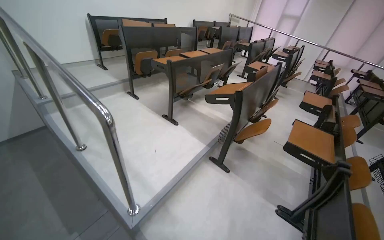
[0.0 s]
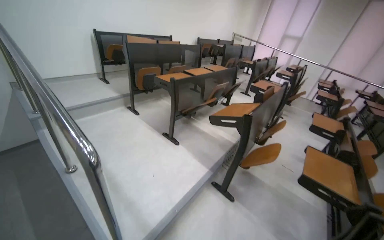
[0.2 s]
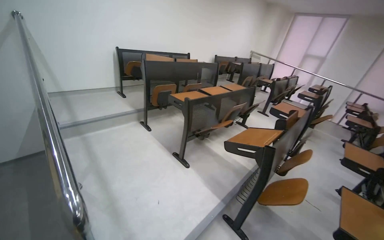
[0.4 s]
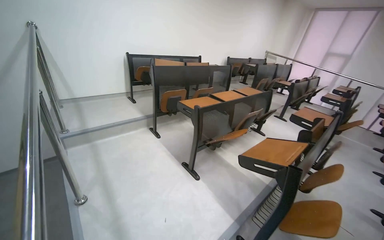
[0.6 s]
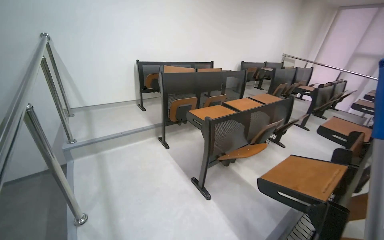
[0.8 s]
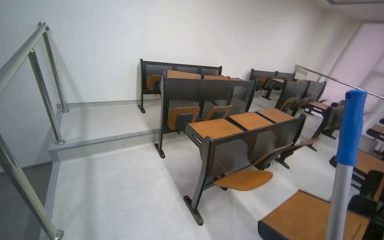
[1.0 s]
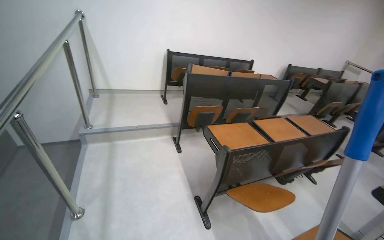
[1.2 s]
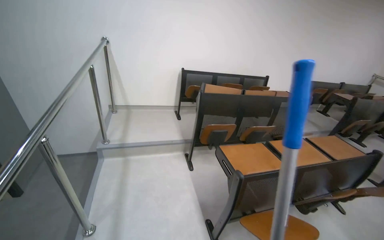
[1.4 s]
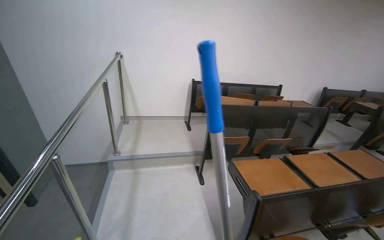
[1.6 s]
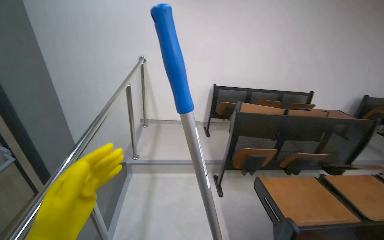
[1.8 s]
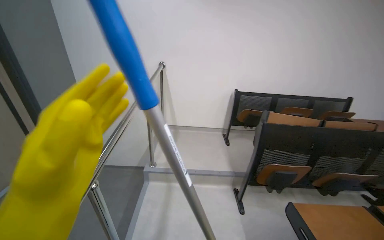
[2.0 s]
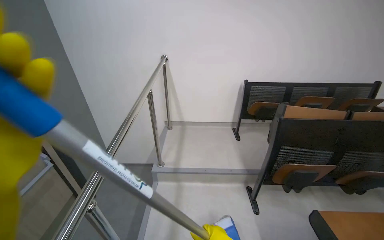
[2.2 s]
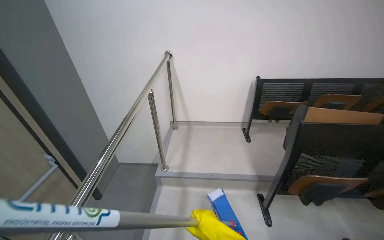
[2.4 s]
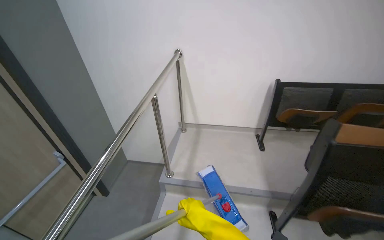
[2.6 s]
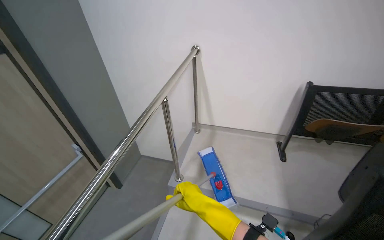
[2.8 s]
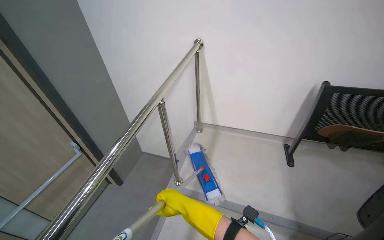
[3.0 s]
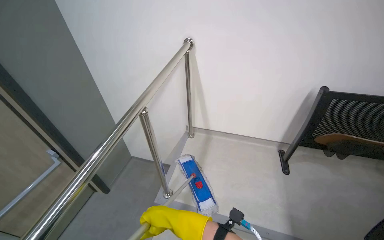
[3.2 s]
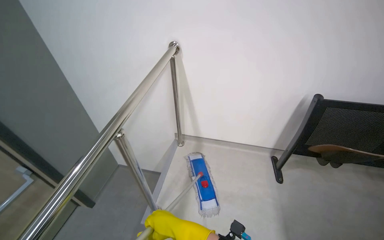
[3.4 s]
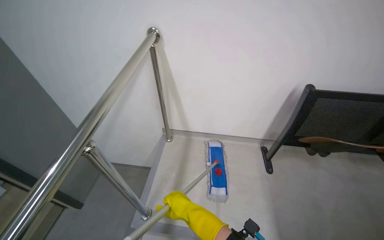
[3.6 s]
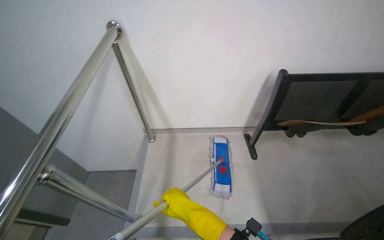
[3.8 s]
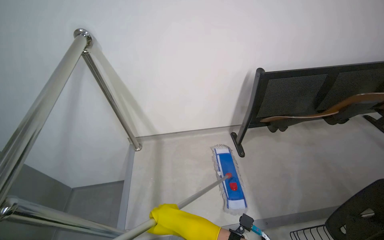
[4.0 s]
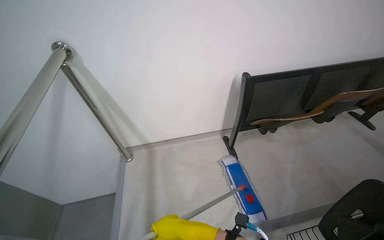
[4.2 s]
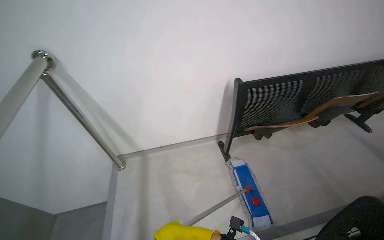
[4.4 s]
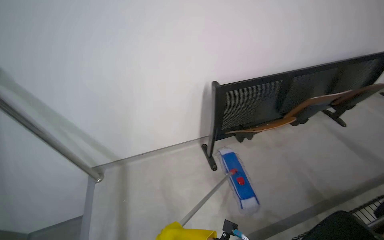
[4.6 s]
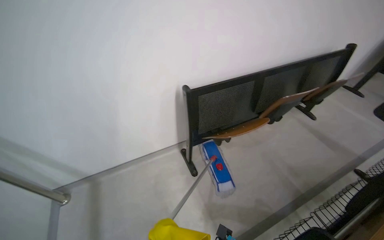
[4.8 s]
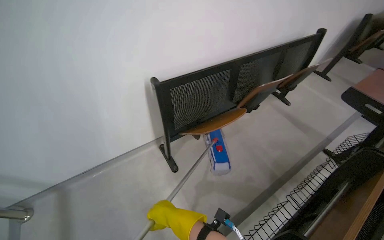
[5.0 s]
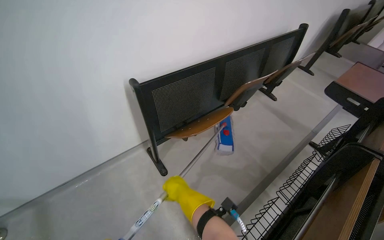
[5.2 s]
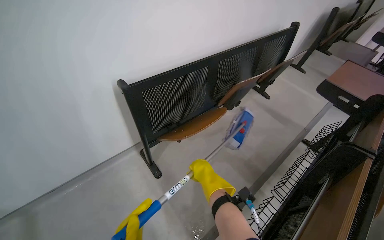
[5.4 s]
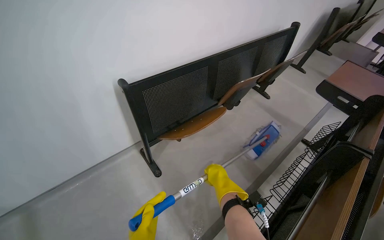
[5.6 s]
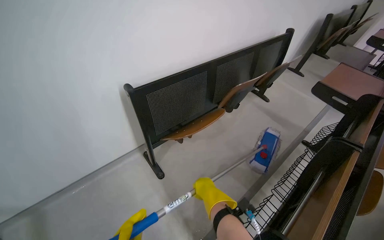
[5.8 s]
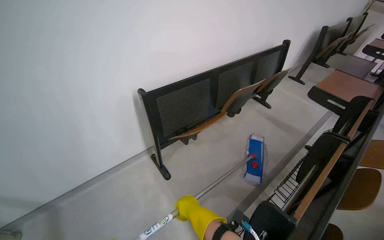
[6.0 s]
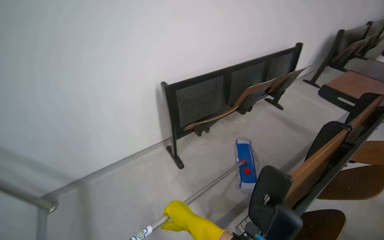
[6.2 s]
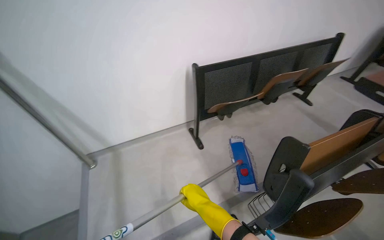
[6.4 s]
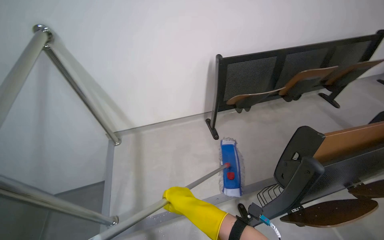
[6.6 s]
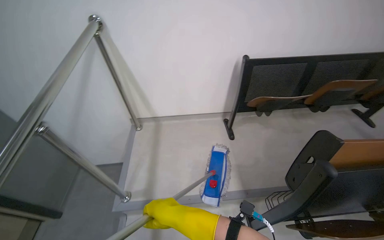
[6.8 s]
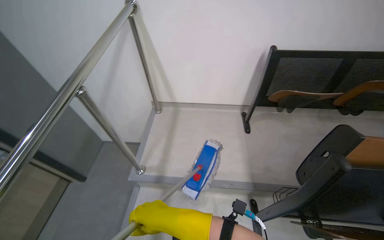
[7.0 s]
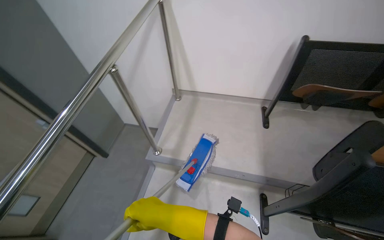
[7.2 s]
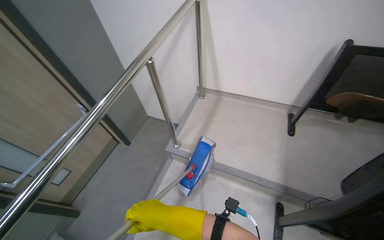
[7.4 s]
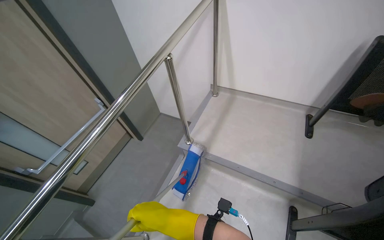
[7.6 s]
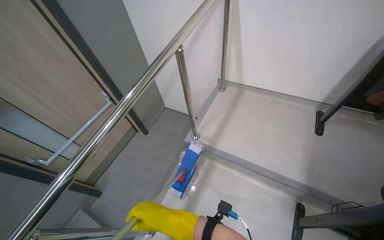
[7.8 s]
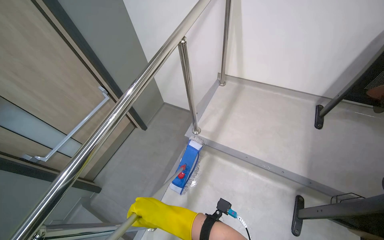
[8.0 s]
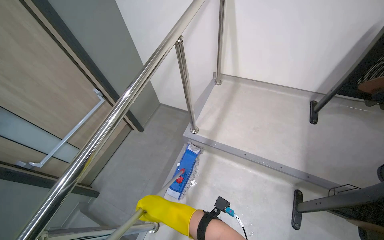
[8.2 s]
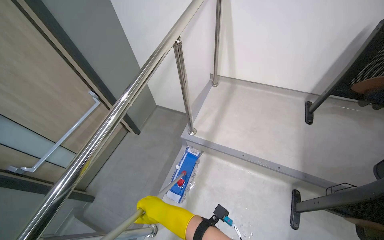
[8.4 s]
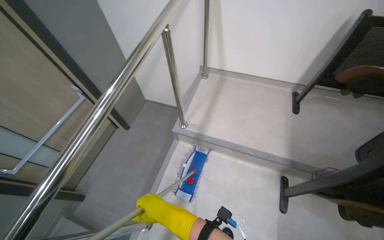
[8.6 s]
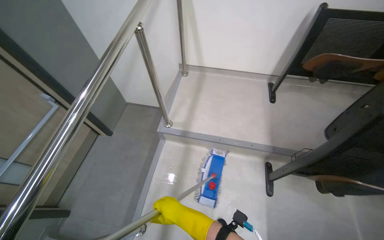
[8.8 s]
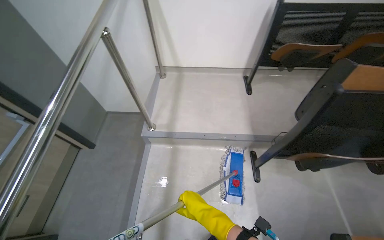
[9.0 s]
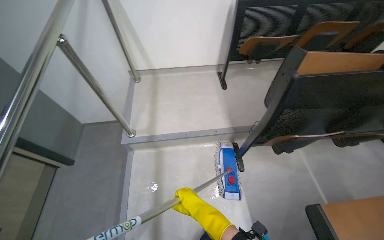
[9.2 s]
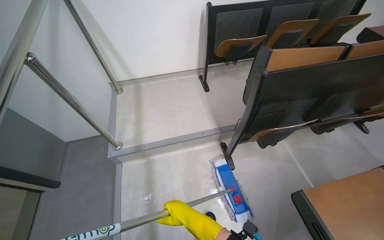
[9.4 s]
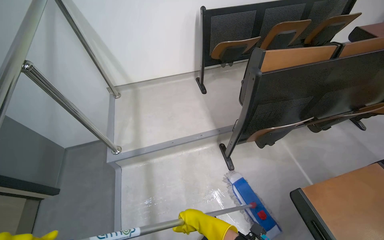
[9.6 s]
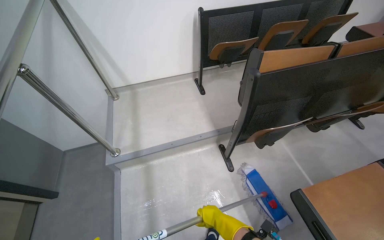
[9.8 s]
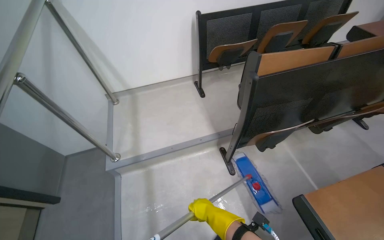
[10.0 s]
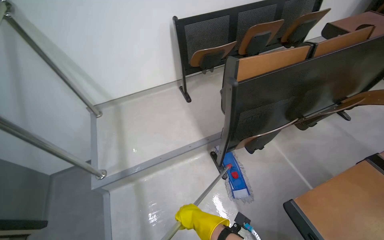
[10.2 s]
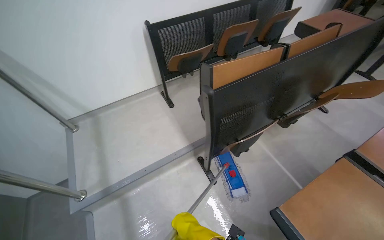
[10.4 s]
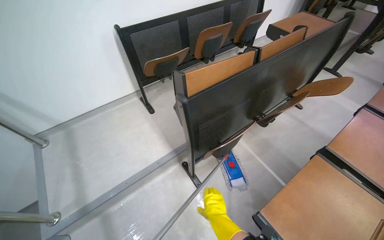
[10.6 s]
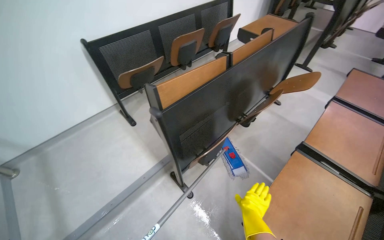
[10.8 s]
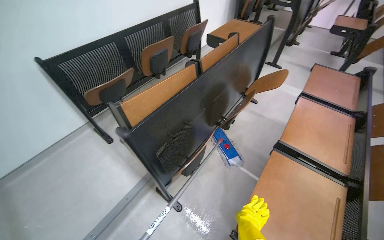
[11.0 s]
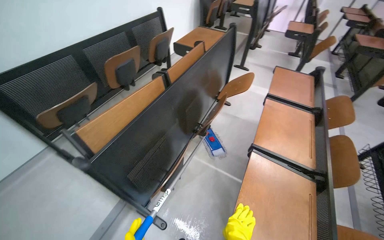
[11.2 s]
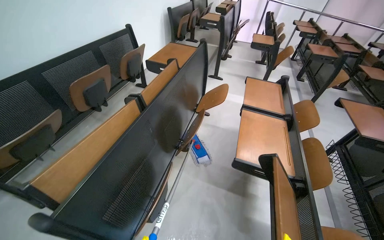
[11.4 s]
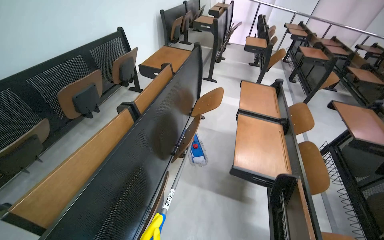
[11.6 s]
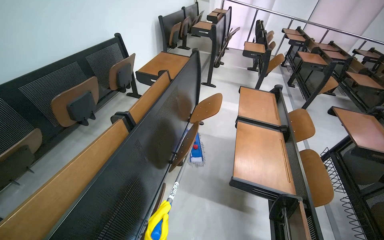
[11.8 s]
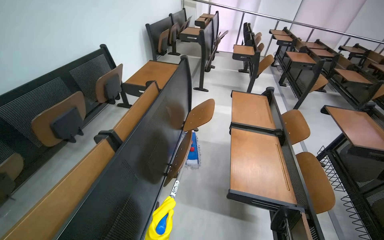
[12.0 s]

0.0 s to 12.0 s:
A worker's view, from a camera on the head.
Job: mopping floor.
The whole recording: Mopping lecture hall floor. The worker mops the floor of the lecture hall, moving the mop through the aisles between seats.
0.0 to 1.6 s: The camera is carried roughly 1 m. The head rotates some 40 degrees to the left. The camera pitches upward, by approximately 15 degrees.
1.6 to 3.0 s: The head travels about 90 cm. The camera sweeps to the left, by approximately 30 degrees.
3.0 to 4.4 s: The wearer moves some 50 cm. The head turns to the right by roughly 30 degrees.
4.4 to 6.0 s: The wearer's head swings roughly 25 degrees to the right.
6.0 to 7.6 s: The camera is carried approximately 70 cm. The head rotates roughly 65 degrees to the left.
7.6 to 9.0 s: The wearer's head swings approximately 25 degrees to the right. The right hand moves to the right, about 10 cm.
9.0 to 10.4 s: The head turns to the right by roughly 30 degrees.
10.4 to 12.0 s: The camera is carried some 50 cm. The head rotates some 50 degrees to the right.

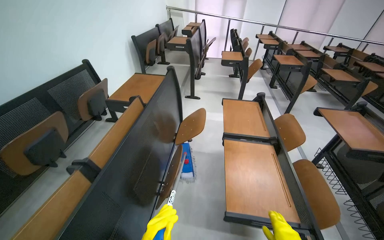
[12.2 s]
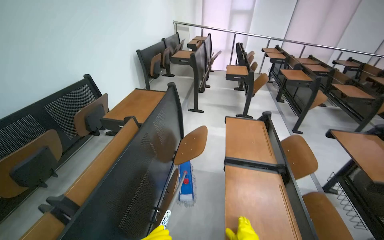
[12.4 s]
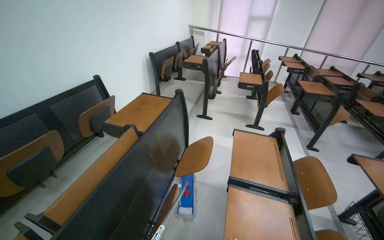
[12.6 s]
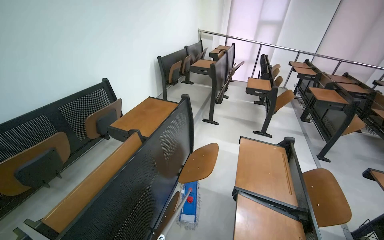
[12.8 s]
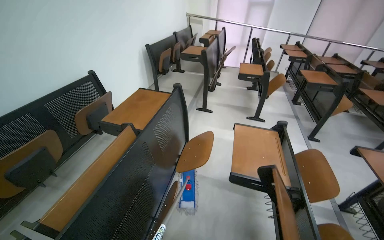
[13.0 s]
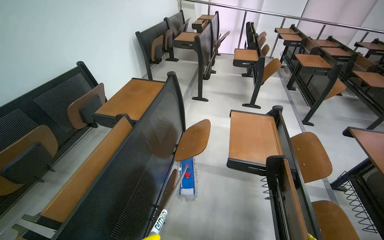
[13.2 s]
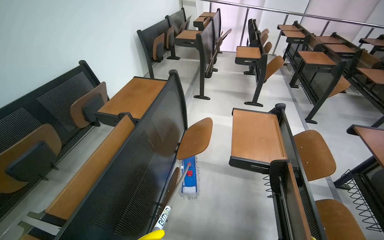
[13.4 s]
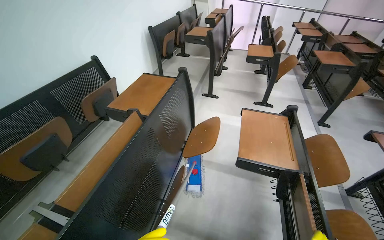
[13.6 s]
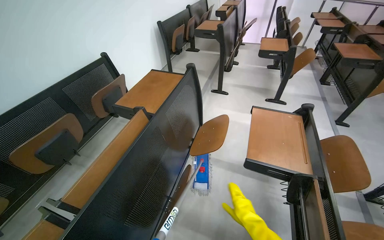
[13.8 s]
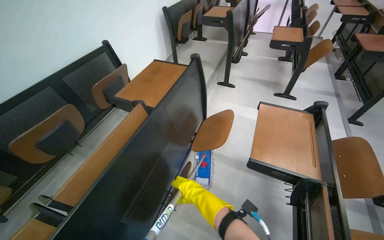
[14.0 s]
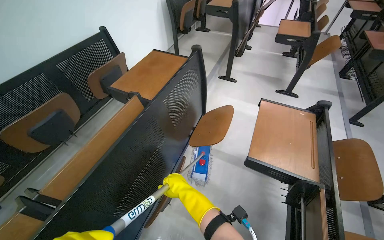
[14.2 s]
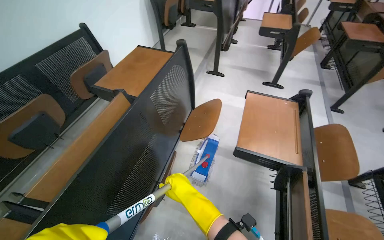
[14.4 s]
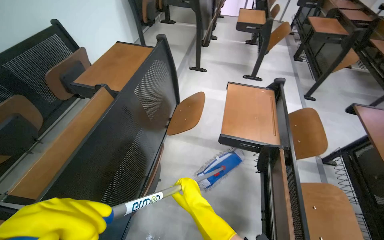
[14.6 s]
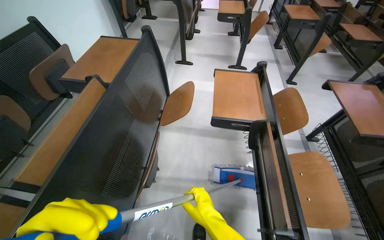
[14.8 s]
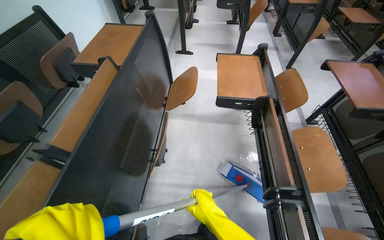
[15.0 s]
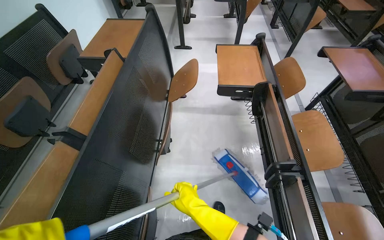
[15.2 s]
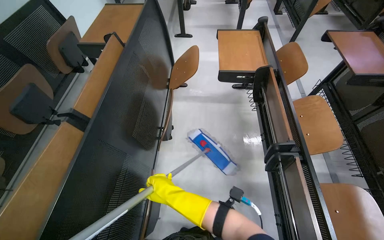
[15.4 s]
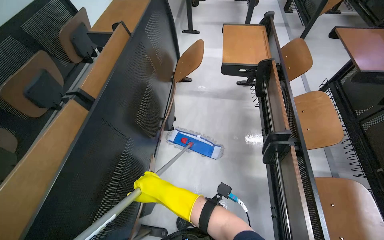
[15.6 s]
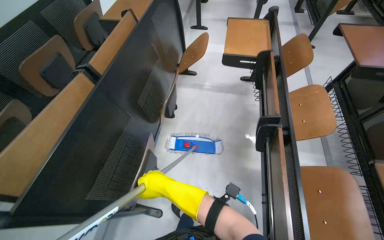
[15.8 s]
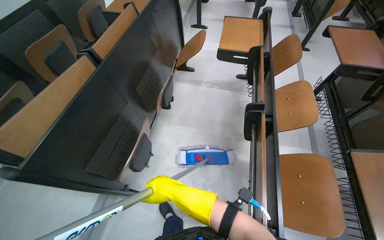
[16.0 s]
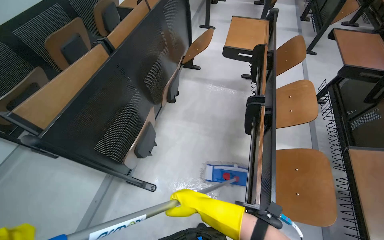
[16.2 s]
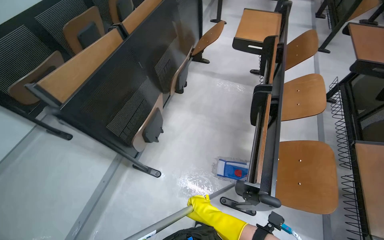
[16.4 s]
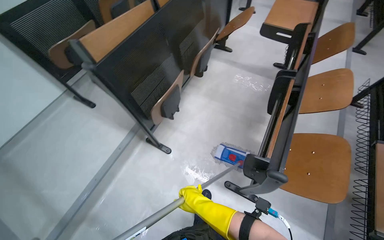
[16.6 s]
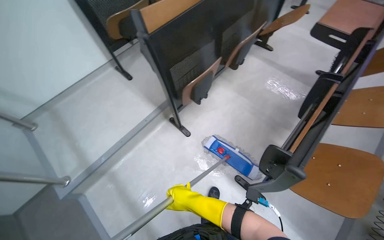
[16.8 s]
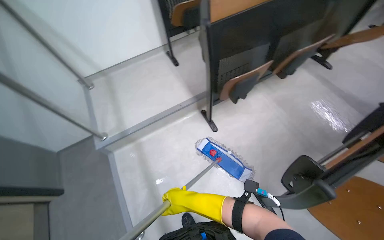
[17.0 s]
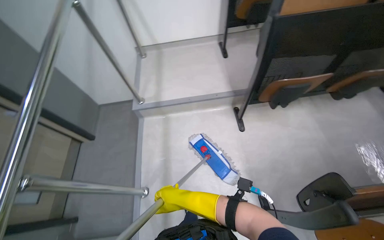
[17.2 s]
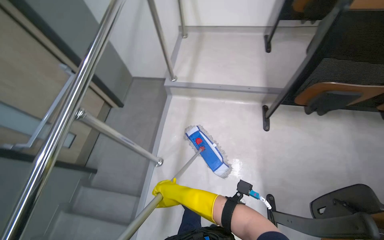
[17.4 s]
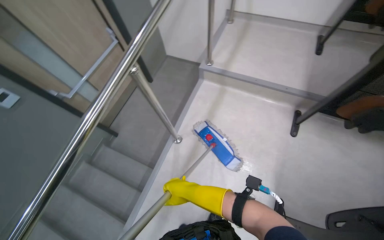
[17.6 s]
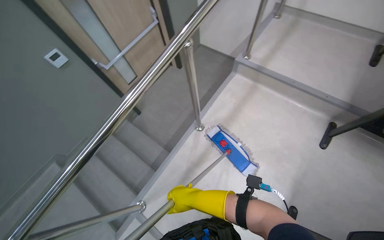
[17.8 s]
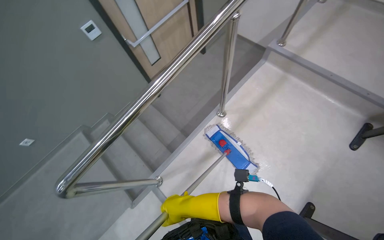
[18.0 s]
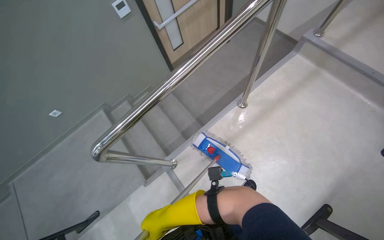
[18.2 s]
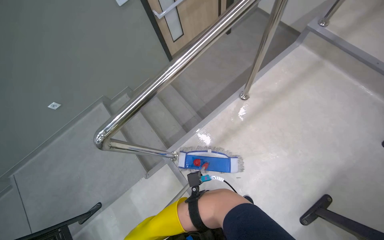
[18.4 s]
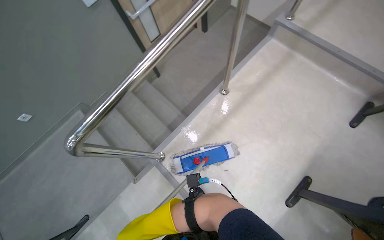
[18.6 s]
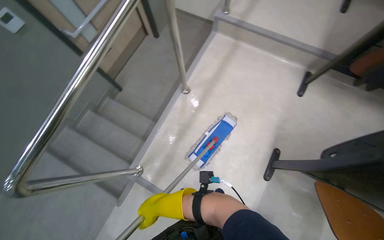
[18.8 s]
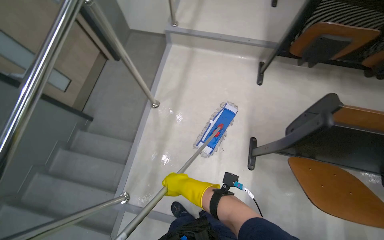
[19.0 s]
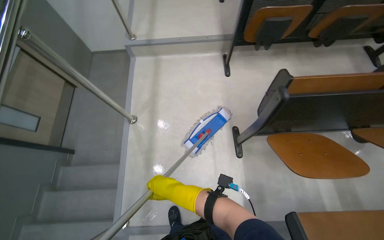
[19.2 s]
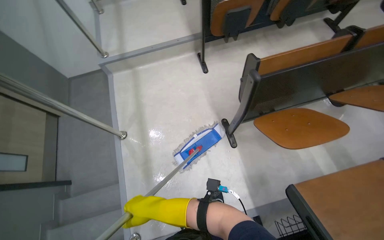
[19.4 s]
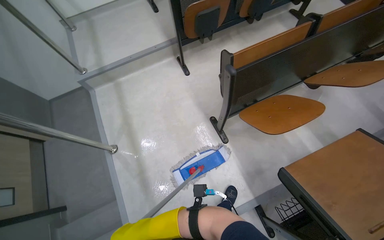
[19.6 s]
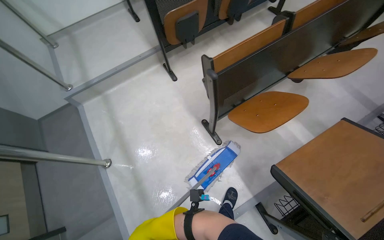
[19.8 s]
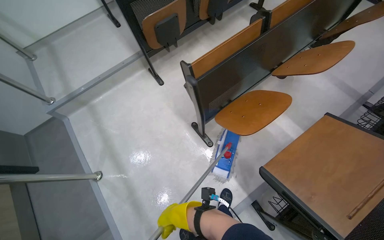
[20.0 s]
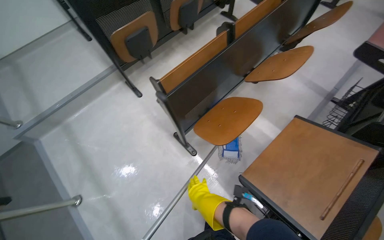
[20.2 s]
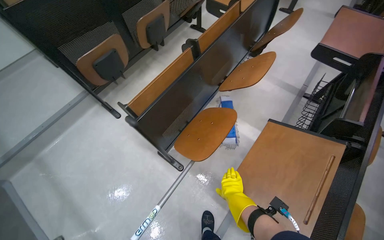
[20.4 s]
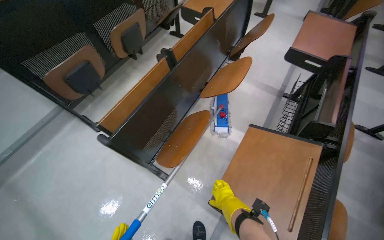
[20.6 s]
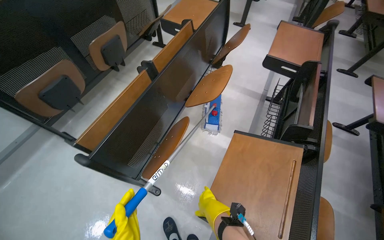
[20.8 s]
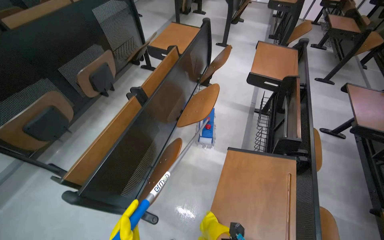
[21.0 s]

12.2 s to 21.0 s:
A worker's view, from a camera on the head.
Job: mopping floor.
The whole recording: Mopping lecture hall floor. The worker mops the floor of the lecture hall, moving the mop through the aisles between seats.
13.6 to 15.2 s: The view tilts approximately 15 degrees downward.
15.2 to 16.6 s: The wearer moves approximately 60 cm. The head turns to the left by about 25 degrees.
16.6 to 18.0 s: The wearer moves about 70 cm. The wearer's head swings approximately 105 degrees to the left. The camera pitches downward, by some 15 degrees.
18.0 to 19.6 s: The wearer looks some 70 degrees further to the right.
19.6 to 21.0 s: The wearer moves approximately 50 cm. The head turns to the right by some 45 degrees. The view tilts roughly 15 degrees upward.
